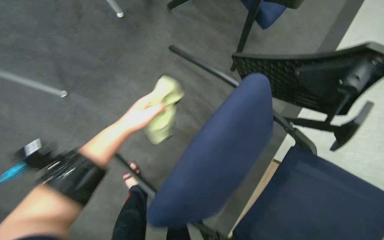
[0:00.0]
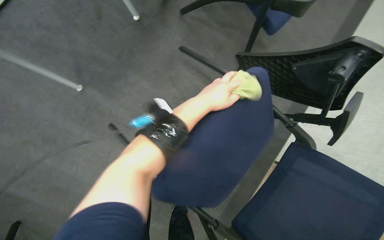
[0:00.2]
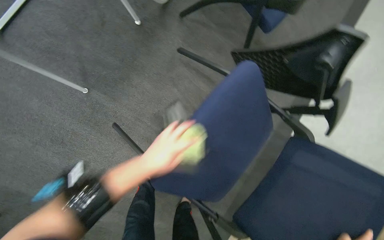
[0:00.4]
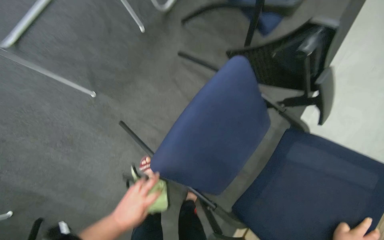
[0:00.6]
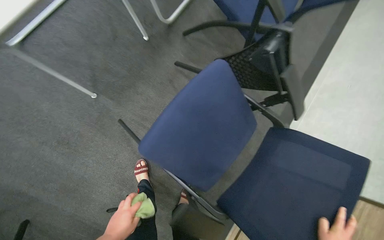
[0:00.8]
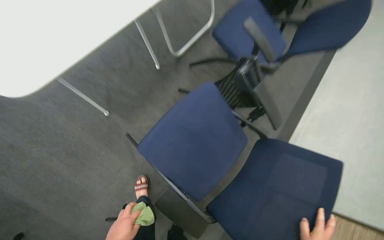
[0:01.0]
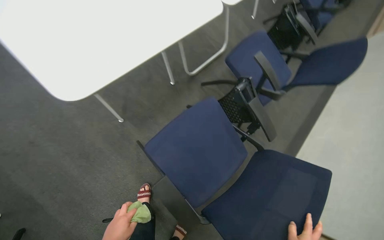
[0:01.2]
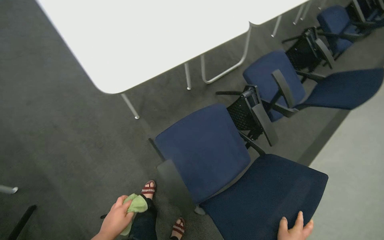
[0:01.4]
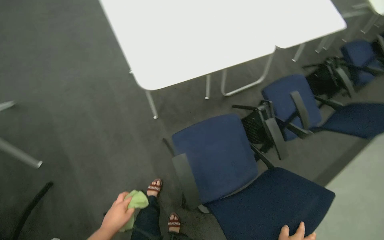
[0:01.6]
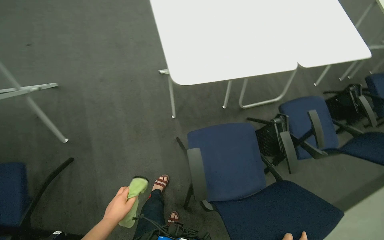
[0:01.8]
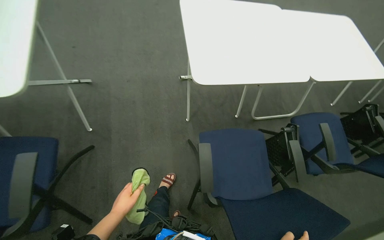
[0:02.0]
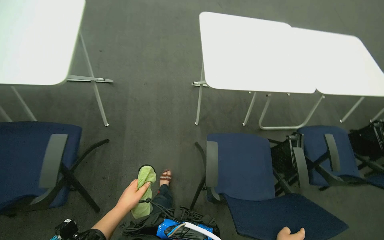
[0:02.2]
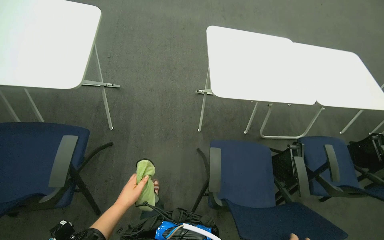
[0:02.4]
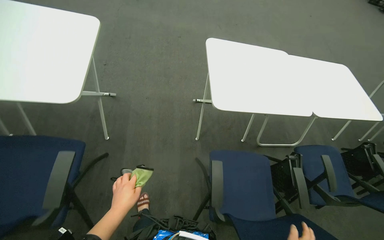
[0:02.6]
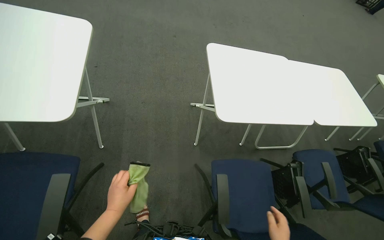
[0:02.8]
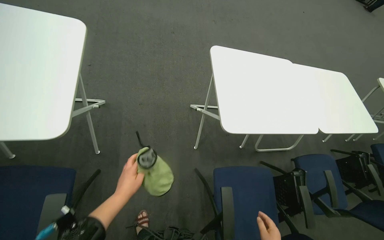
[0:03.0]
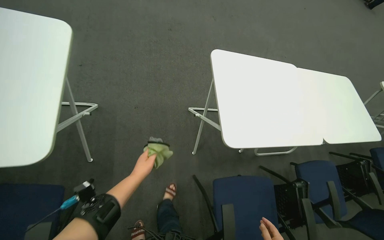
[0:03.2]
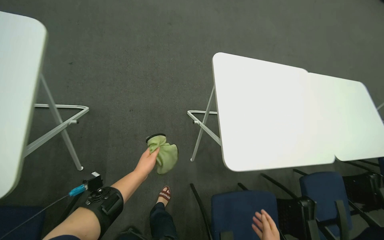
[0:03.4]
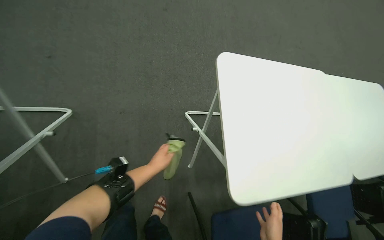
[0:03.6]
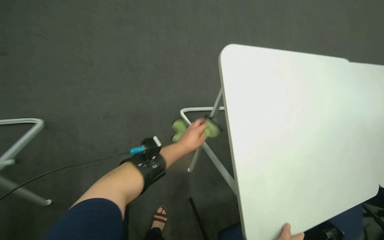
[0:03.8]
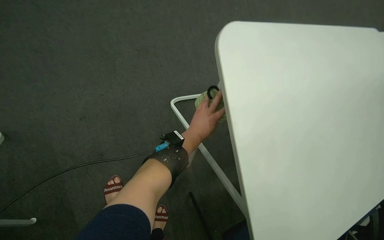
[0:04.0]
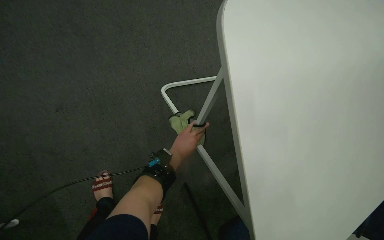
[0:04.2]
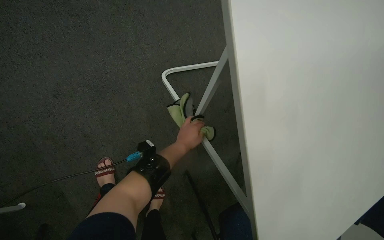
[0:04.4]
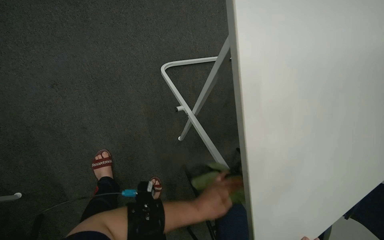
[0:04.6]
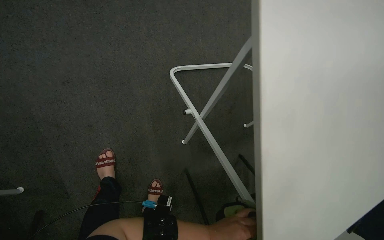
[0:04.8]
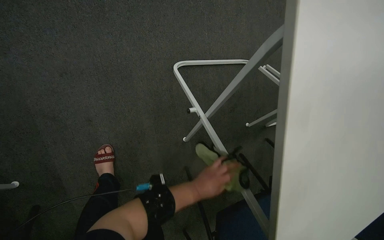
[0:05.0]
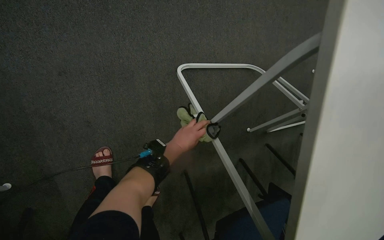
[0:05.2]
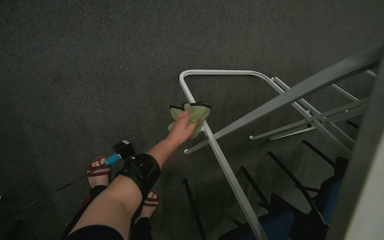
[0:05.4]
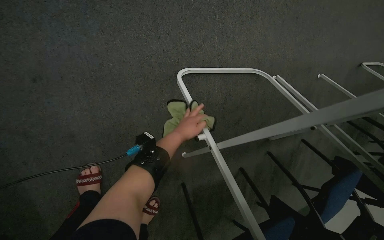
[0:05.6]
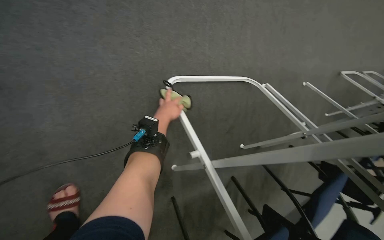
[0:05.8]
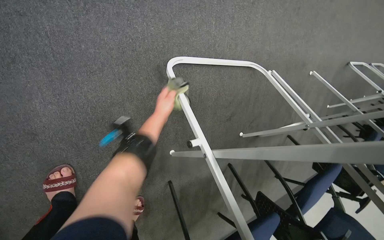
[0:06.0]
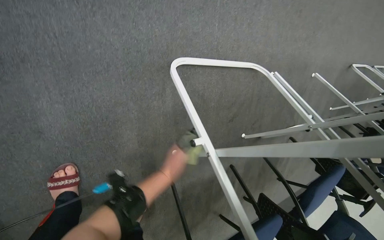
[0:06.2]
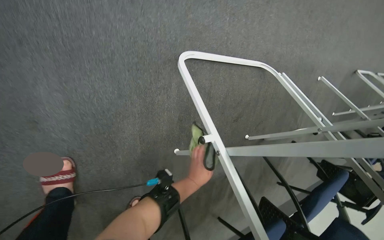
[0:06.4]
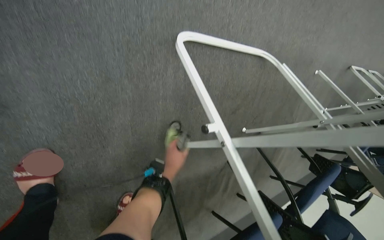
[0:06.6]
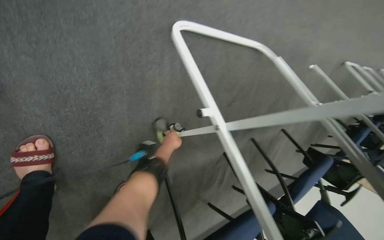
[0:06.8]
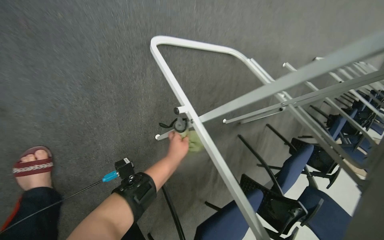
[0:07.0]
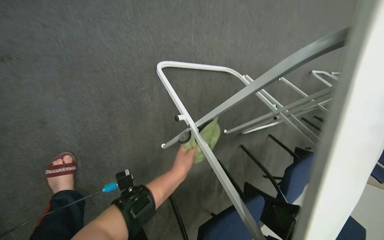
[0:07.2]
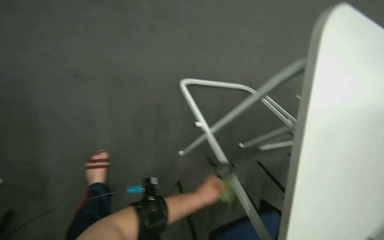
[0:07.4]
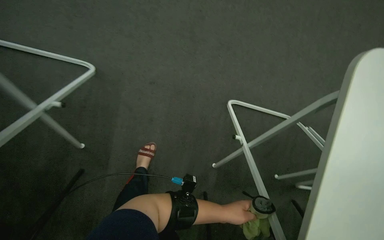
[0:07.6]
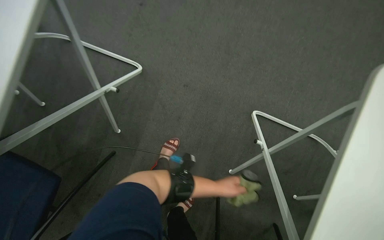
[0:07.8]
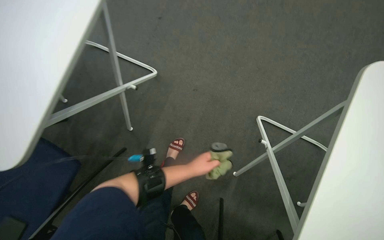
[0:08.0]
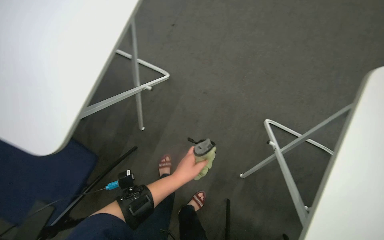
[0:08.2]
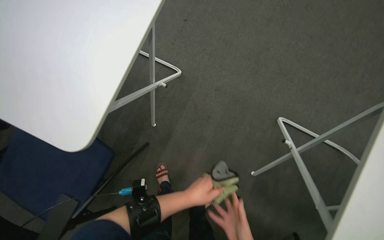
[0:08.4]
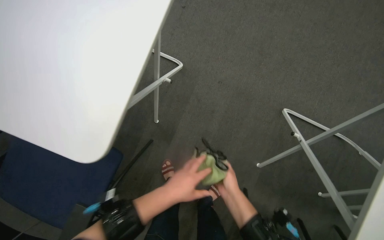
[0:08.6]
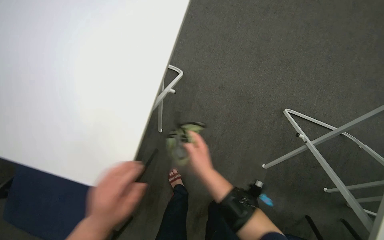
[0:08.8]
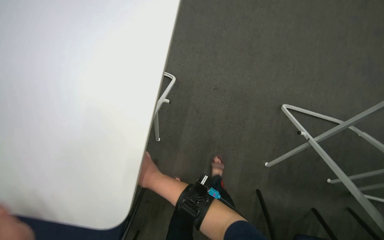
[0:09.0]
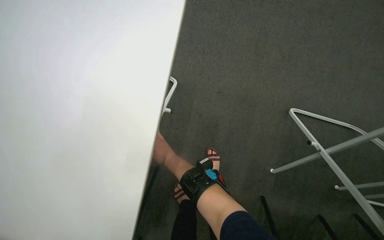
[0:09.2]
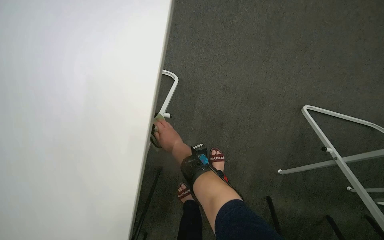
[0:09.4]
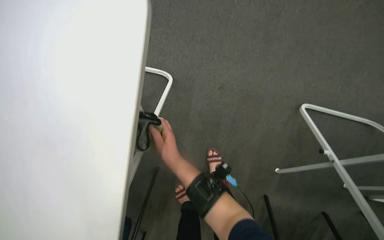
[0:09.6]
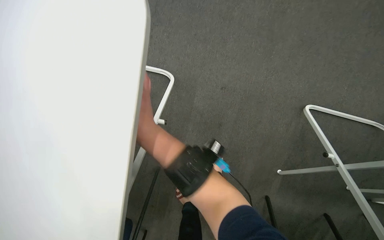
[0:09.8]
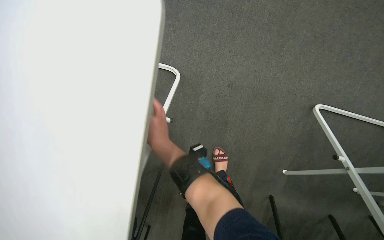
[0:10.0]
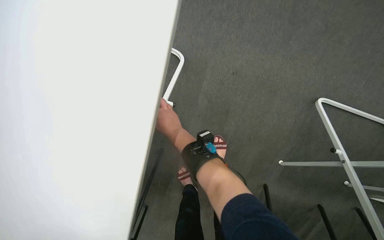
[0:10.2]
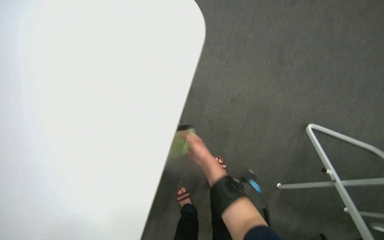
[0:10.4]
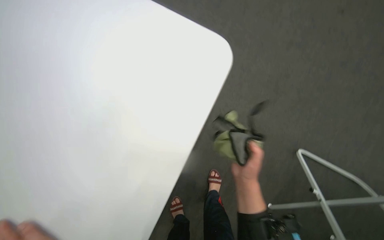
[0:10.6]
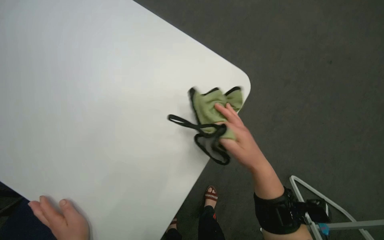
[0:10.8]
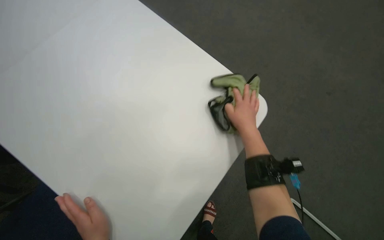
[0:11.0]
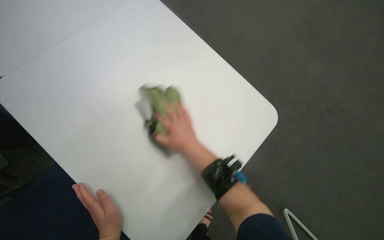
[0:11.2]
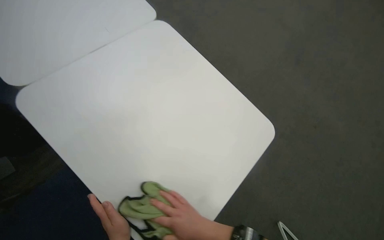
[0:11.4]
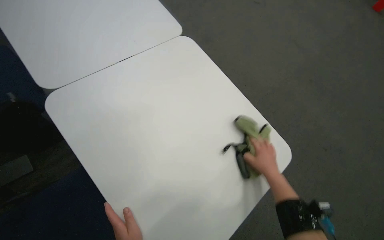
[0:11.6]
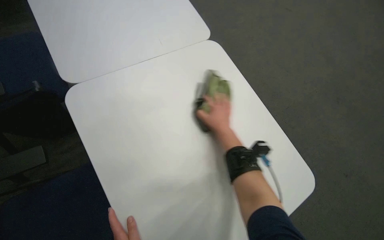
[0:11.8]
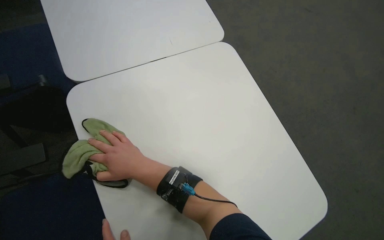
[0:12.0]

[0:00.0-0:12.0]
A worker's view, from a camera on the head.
Job: wiping surfaces.
The whole recording: Wiping conference room tables and chairs. The worker wipes down tables and chairs in the conference room, periodically rinsing the cloth.
0:00.0 to 0:01.6: The camera travels about 50 cm. The wearer looks about 30 degrees further to the left. The view tilts about 35 degrees upward.
0:01.6 to 0:03.0: The view tips upward by roughly 15 degrees.
0:03.0 to 0:04.4: The camera is carried some 80 cm. The view tilts about 30 degrees downward.
0:04.4 to 0:06.0: The wearer looks roughly 15 degrees further downward. The left hand reaches about 25 cm down the picture, then returns.
0:06.0 to 0:07.6: The head rotates roughly 25 degrees to the left. The view tilts approximately 15 degrees upward.
0:10.4 to 0:12.0: The head travels about 50 cm. The wearer looks about 25 degrees further upward. Everything in view rotates roughly 50 degrees clockwise.

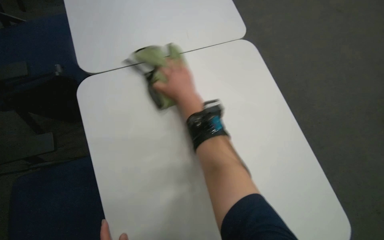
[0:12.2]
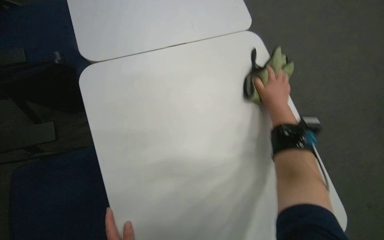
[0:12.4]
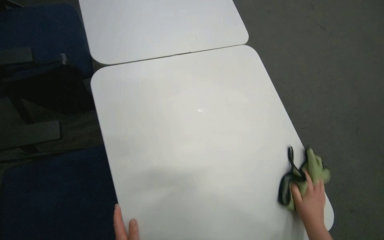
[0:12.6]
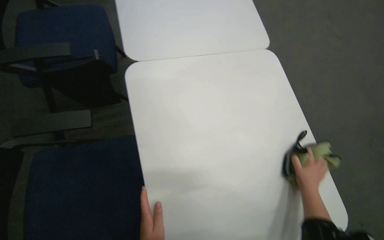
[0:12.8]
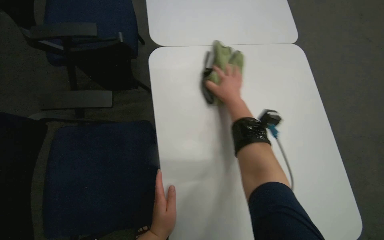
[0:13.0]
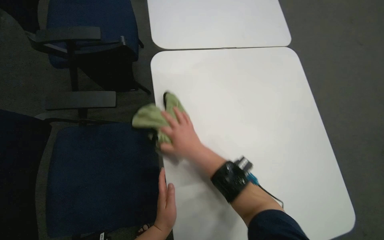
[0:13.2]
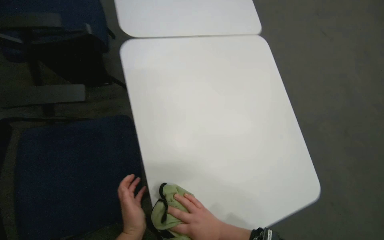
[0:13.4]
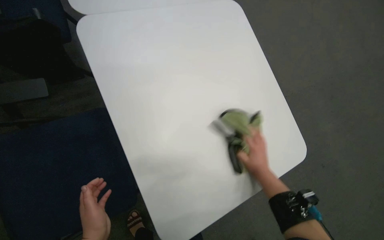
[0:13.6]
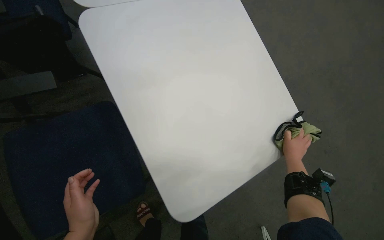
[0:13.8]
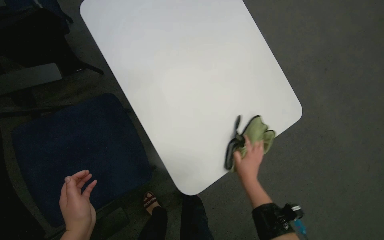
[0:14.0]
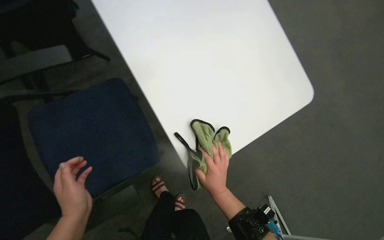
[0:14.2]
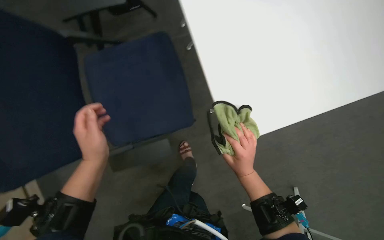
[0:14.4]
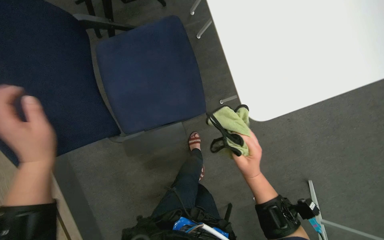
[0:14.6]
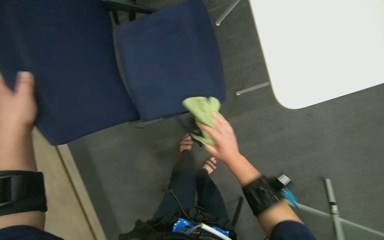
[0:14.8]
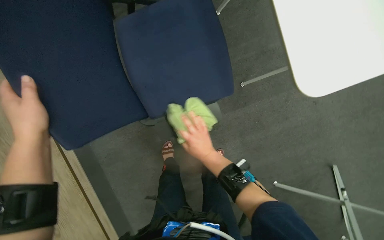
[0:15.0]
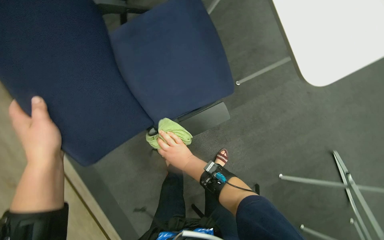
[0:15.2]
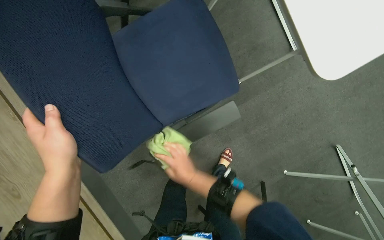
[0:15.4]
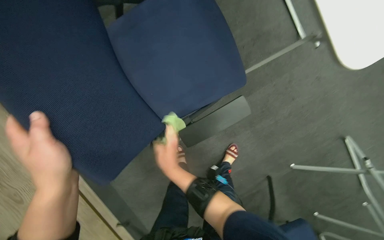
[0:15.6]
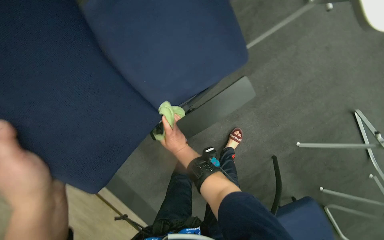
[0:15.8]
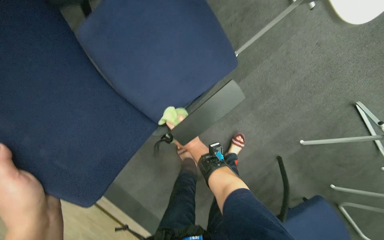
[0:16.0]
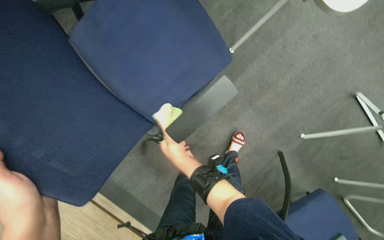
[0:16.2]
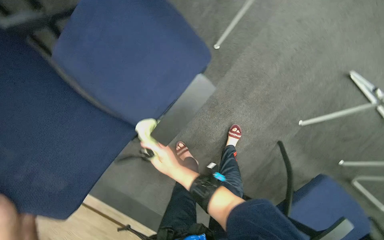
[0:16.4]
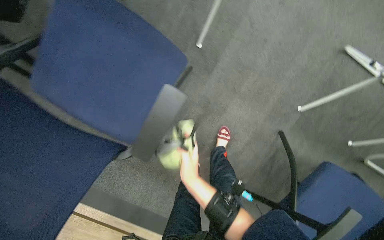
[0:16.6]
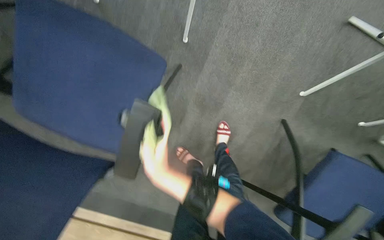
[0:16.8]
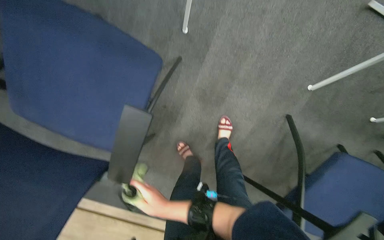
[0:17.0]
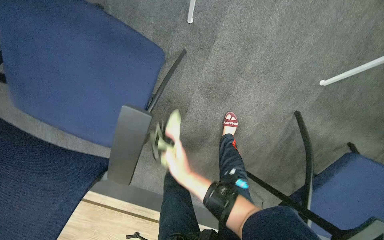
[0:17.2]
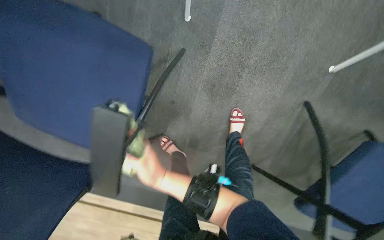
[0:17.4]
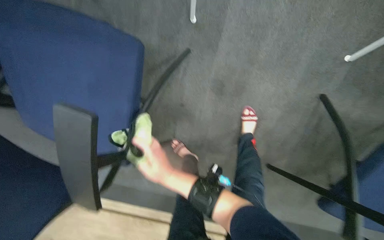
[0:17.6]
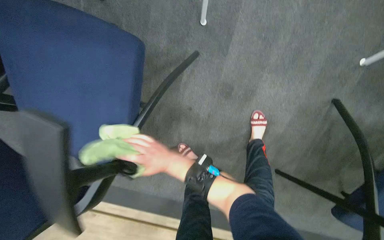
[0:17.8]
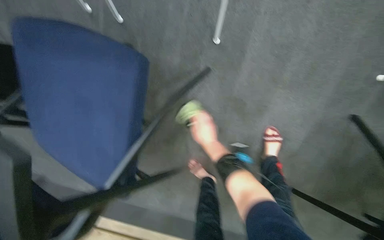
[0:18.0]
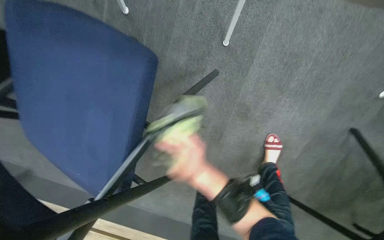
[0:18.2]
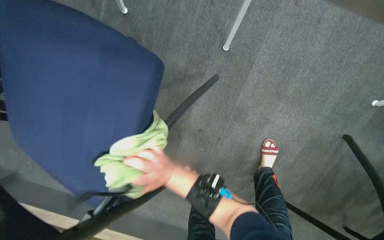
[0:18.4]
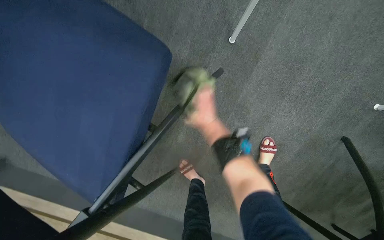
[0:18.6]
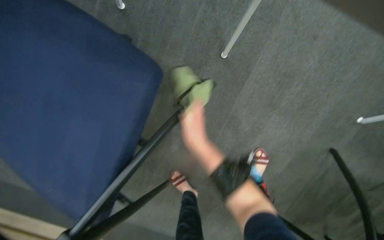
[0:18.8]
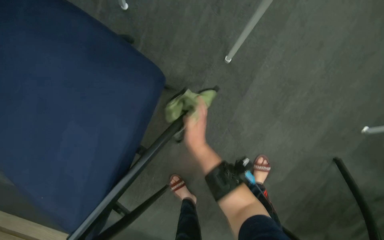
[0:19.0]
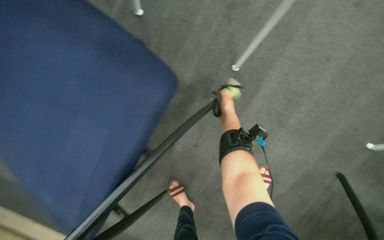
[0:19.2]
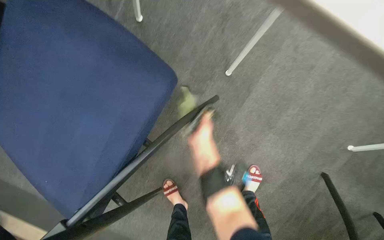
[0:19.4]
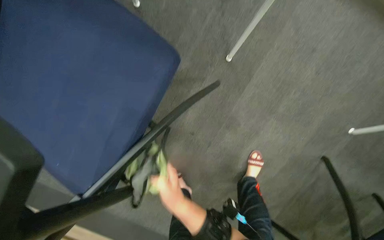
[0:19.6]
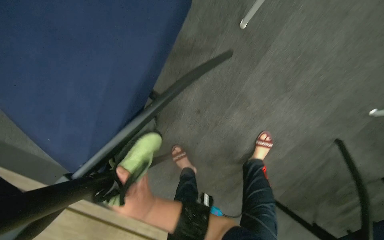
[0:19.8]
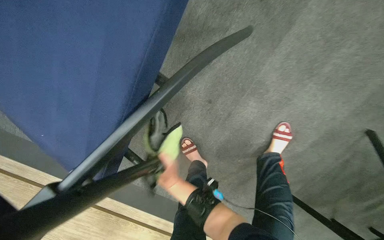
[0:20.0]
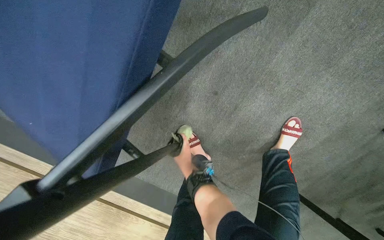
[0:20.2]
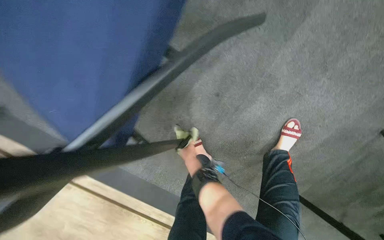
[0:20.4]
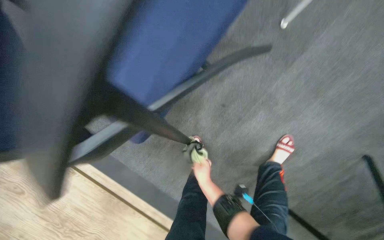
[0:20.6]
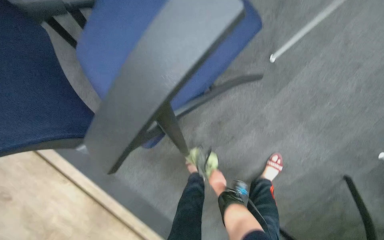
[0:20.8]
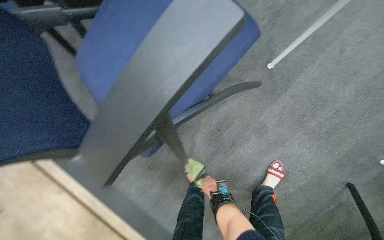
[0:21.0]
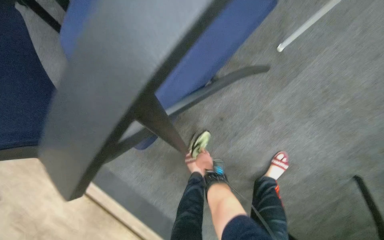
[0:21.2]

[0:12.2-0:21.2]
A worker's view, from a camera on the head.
Job: wiping surfaces.
The whole recording: Wiping conference room tables and chairs. The worker wipes down tables and chairs in the conference room, periodically rinsing the cloth.
0:16.6 to 0:18.2: The right hand reaches about 25 cm up the picture, then returns.
0:18.2 to 0:19.8: The right hand is displaced to the left and down the picture by approximately 20 cm.
0:19.8 to 0:21.2: The right hand travels farther from the camera and to the right by about 25 cm.
